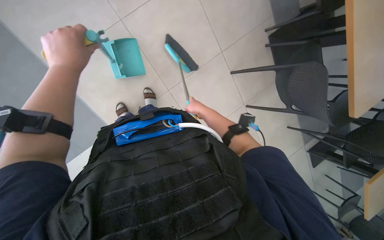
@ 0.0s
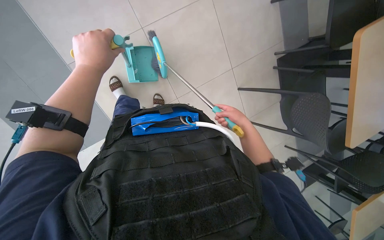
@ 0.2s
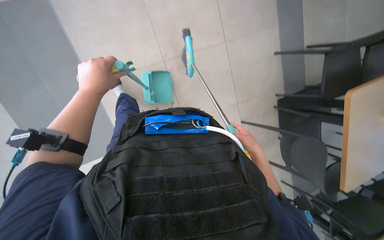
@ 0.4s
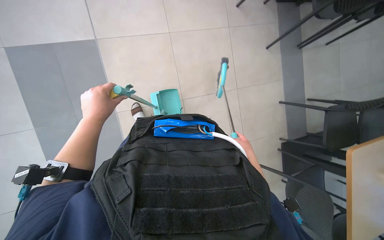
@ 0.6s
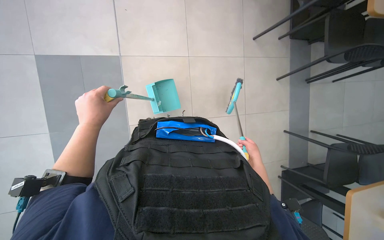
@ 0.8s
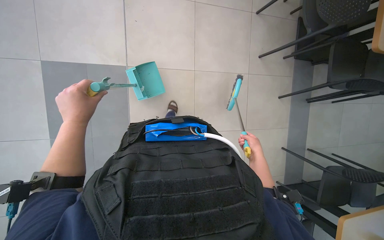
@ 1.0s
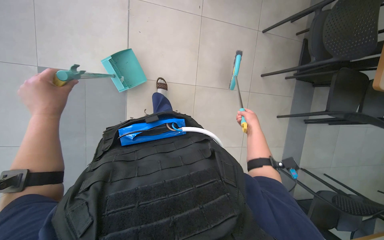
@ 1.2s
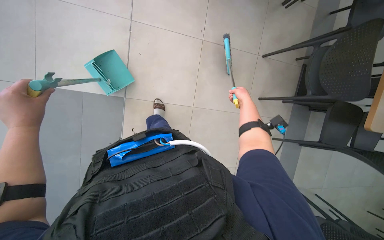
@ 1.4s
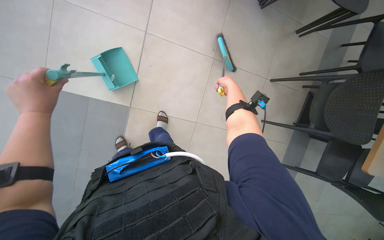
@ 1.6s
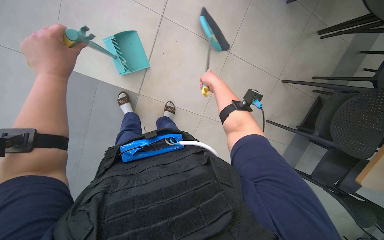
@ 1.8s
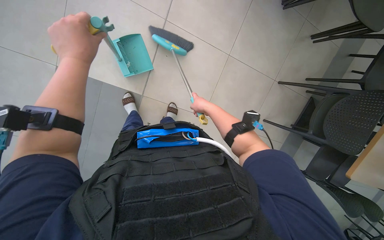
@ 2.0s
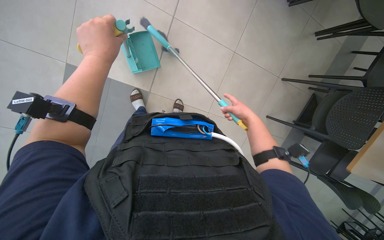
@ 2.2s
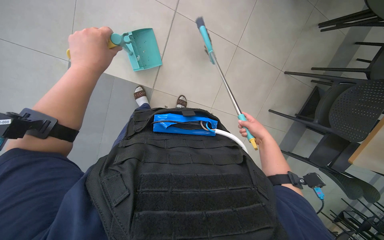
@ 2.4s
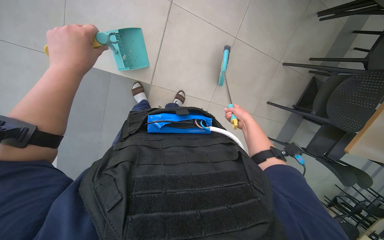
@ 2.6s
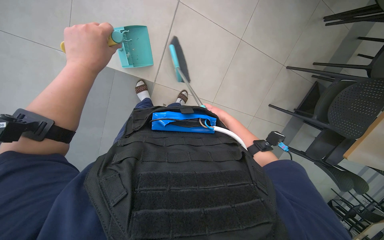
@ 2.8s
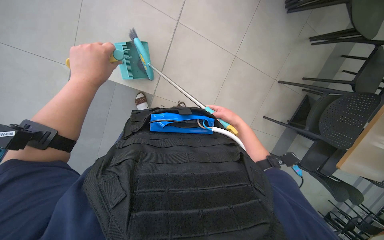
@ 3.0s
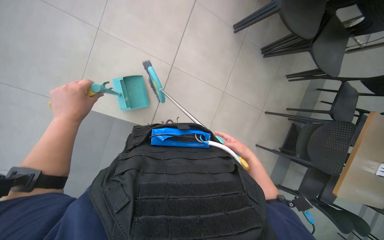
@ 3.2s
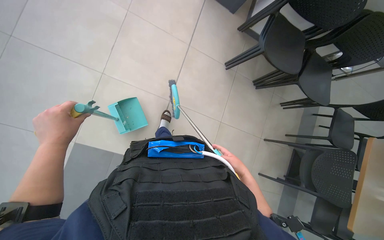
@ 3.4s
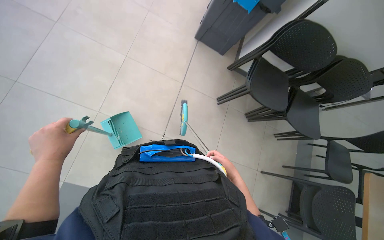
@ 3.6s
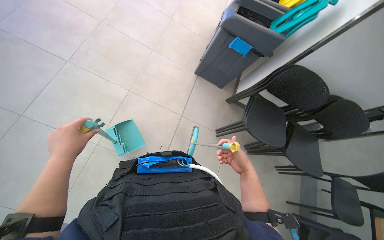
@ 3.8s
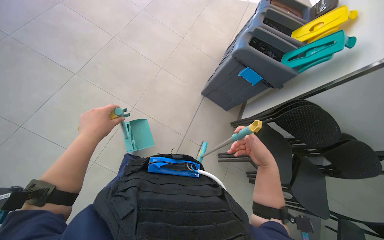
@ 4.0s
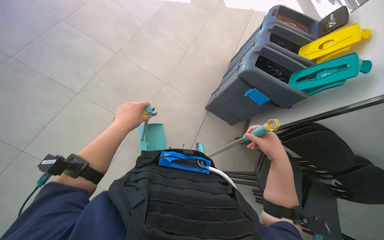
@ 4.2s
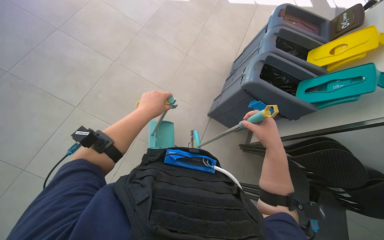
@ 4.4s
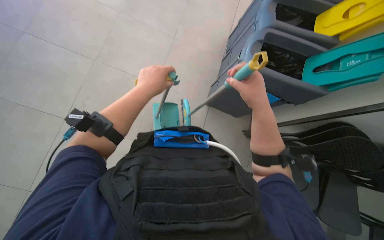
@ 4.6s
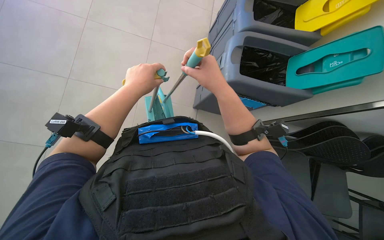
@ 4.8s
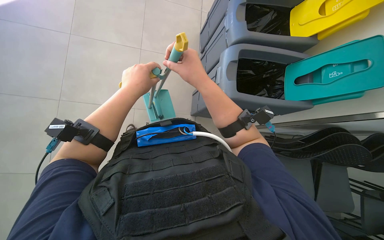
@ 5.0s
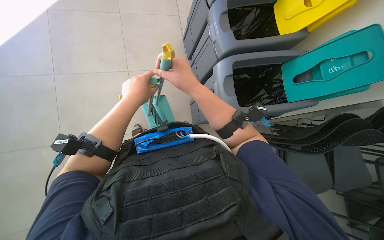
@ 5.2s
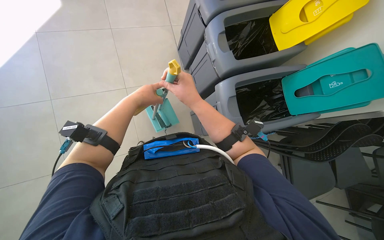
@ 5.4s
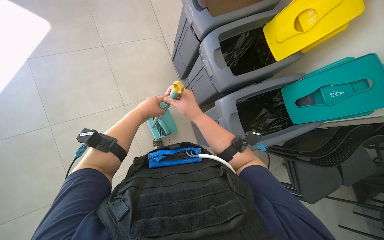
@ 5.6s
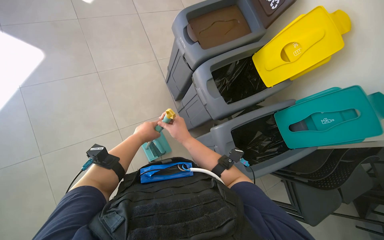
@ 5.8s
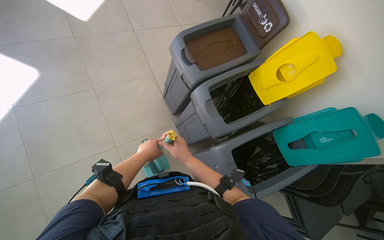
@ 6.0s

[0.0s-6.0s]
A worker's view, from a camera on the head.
Job: sweeping floor.
The whole recording: Sweeping cafeteria floor. The worker sweeps the cafeteria floor with a squeegee and dustpan, then disposes of the collected debris.
0.0s to 1.6s: The view tips upward by roughly 25 degrees. Everything in view rotates about 40 degrees clockwise.
1.6s to 3.0s: The right hand travels down the picture and nearer to the camera by approximately 25 cm.
3.0s to 4.4s: The view tilts roughly 50 degrees upward.
4.4s to 6.0s: The head travels roughly 50 cm.

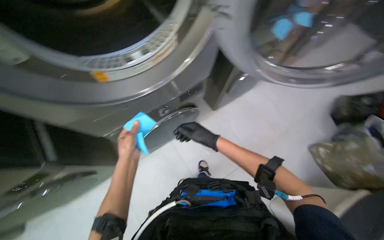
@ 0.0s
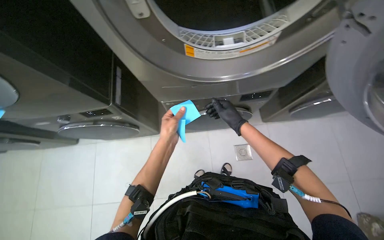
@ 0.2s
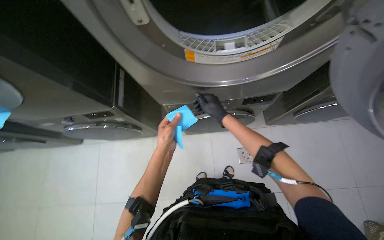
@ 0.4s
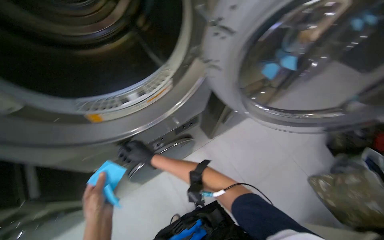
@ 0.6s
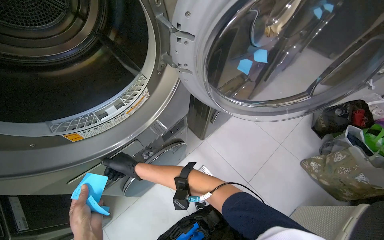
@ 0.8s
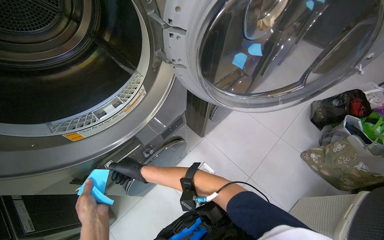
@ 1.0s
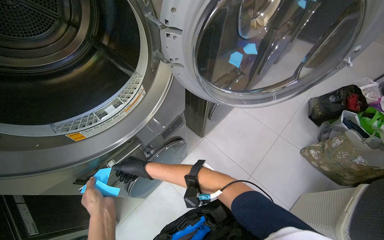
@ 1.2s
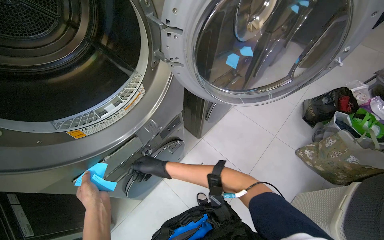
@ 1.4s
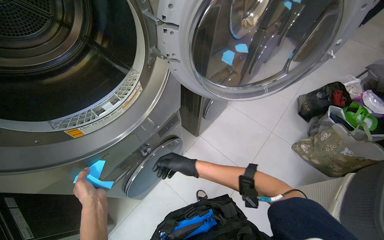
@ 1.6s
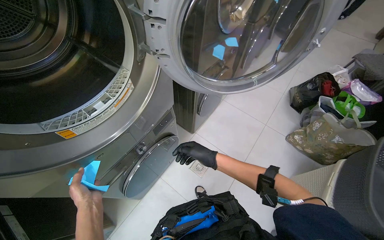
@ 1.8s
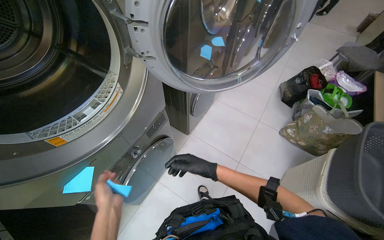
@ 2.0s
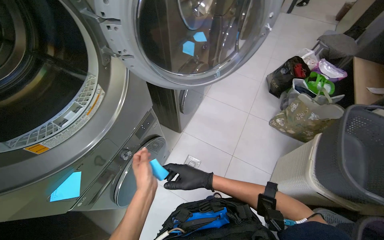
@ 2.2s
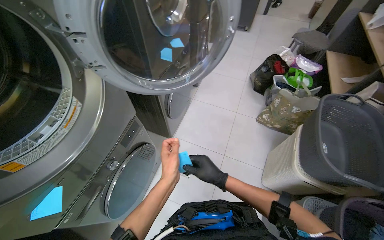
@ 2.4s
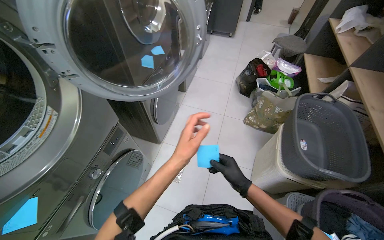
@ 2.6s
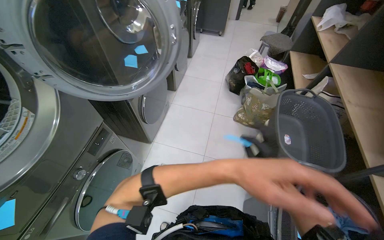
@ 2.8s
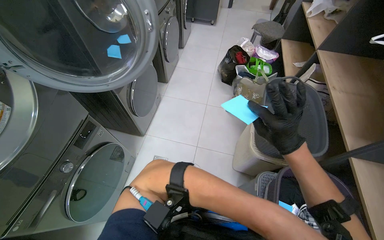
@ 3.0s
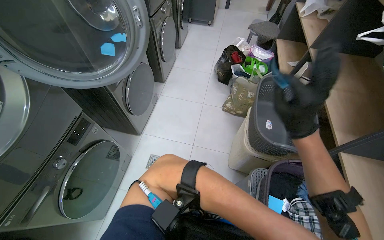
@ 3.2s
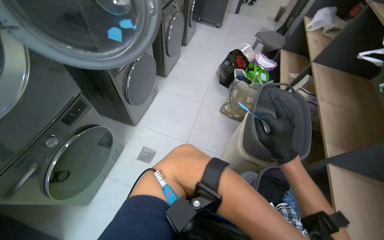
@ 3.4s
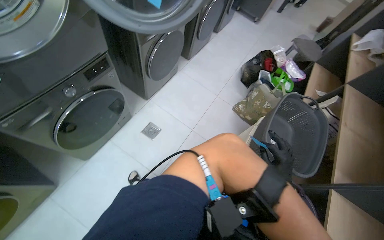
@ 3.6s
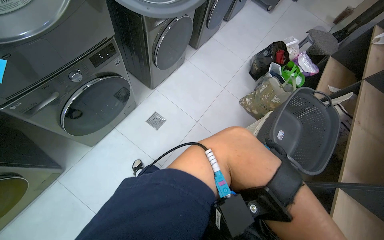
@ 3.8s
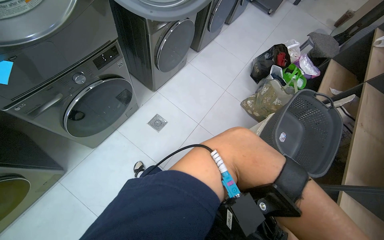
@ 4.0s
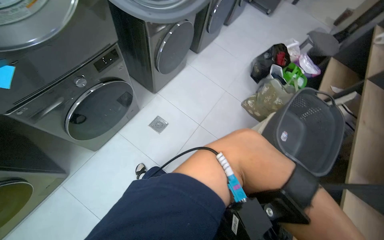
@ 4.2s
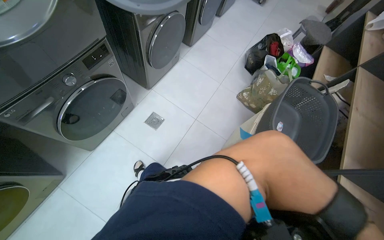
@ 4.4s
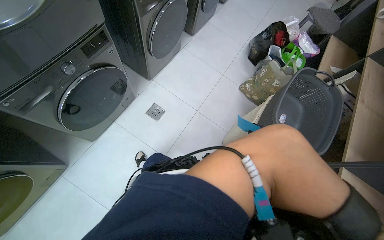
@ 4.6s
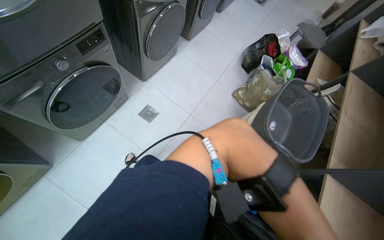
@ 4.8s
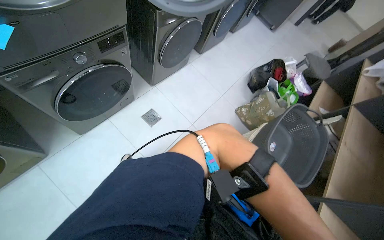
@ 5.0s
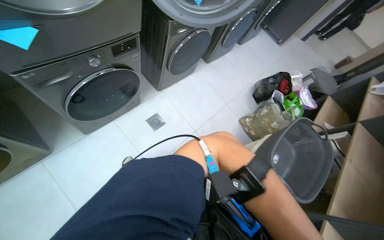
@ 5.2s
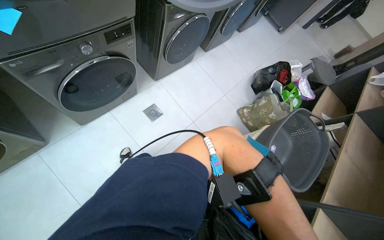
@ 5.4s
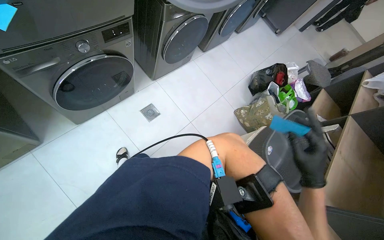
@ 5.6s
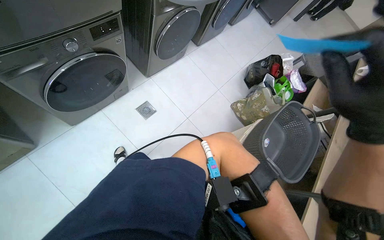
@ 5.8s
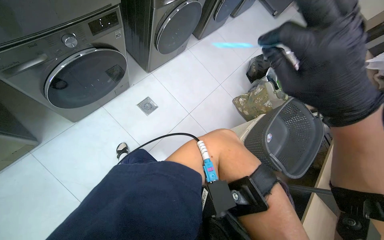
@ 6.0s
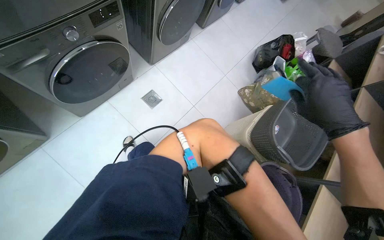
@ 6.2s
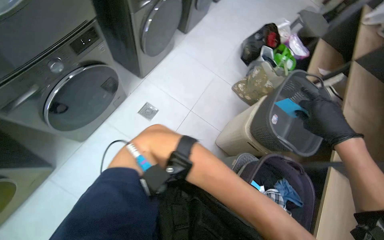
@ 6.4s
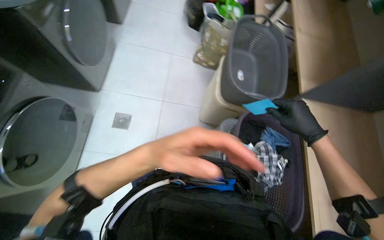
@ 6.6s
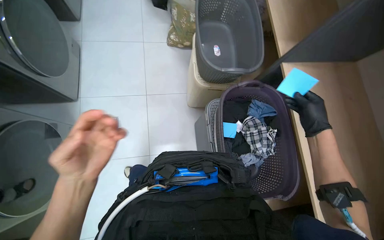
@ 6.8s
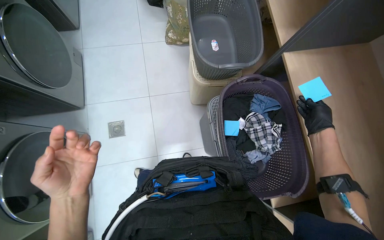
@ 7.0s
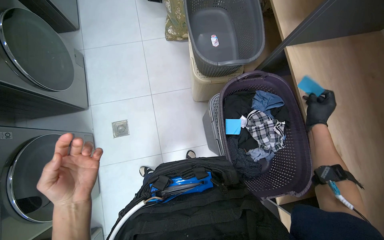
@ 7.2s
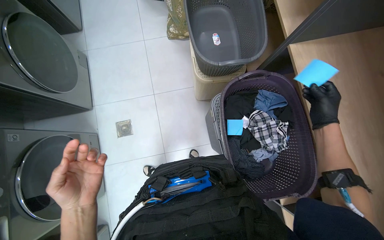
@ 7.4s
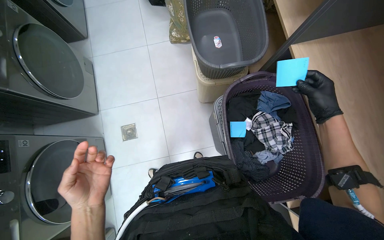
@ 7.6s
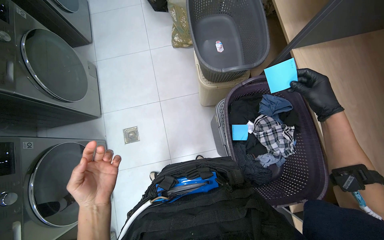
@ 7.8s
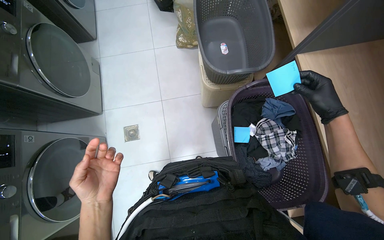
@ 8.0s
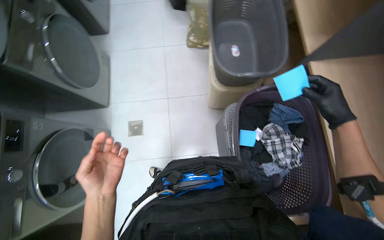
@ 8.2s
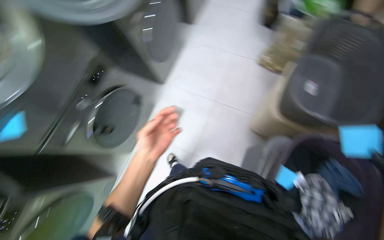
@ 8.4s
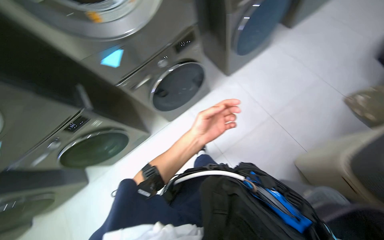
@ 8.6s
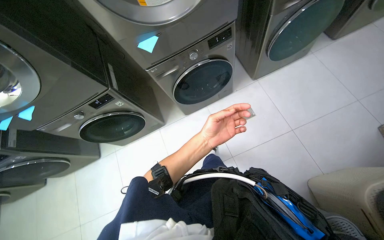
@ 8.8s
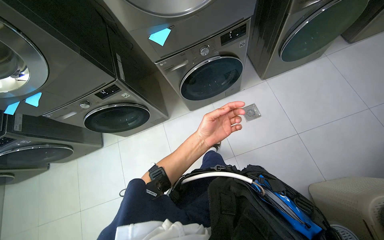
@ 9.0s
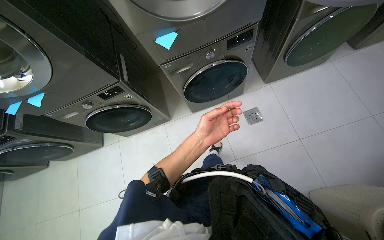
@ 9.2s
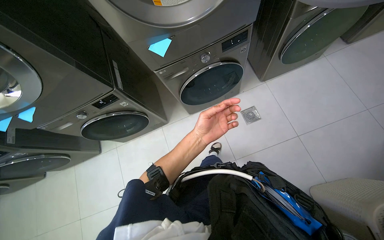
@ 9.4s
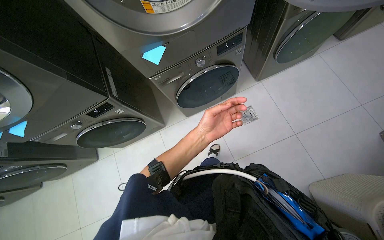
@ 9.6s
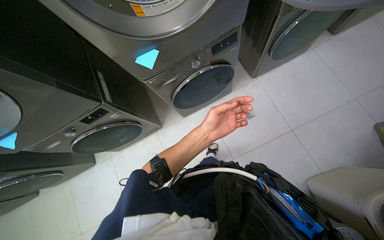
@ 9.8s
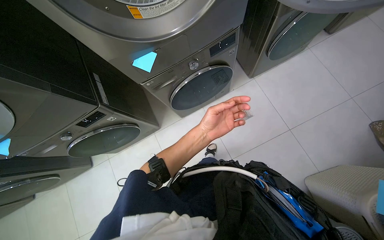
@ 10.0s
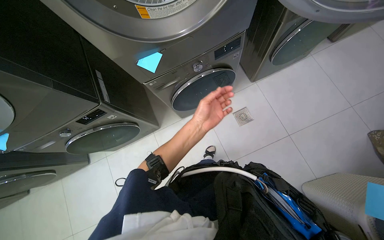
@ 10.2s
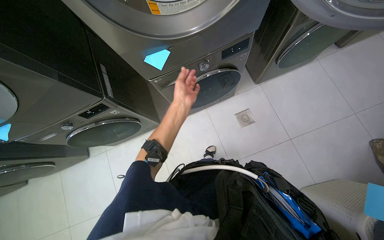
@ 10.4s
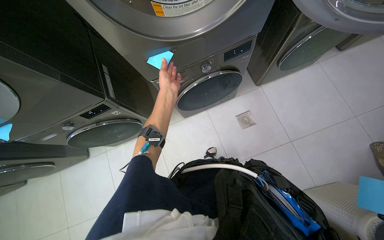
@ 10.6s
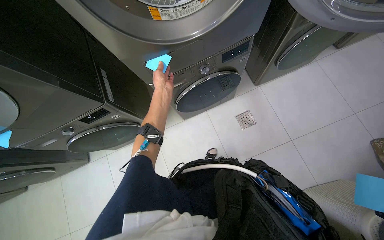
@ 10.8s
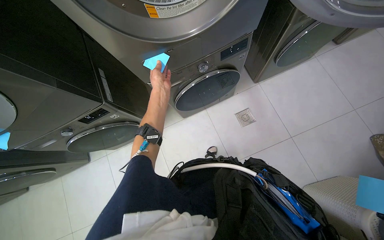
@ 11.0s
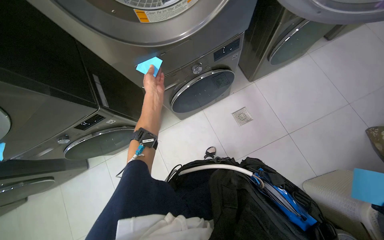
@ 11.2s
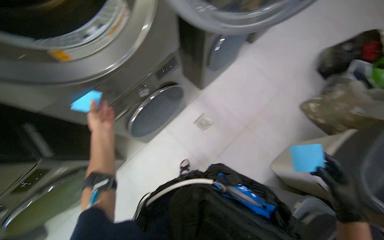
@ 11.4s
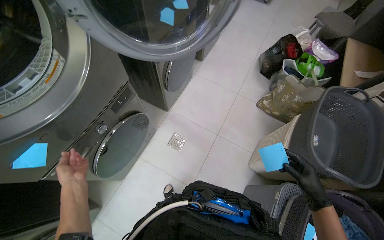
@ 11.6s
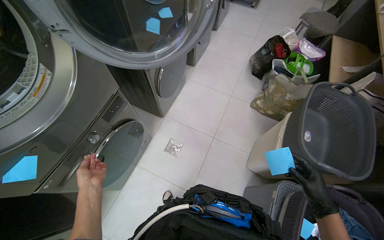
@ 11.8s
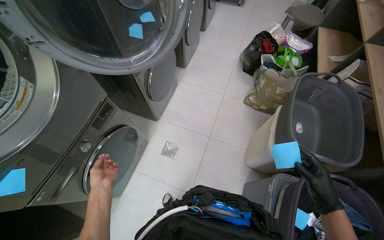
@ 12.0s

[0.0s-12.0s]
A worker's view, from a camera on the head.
Job: managing laundry.
The whole recording: Managing laundry notes. The worker places and removes blue sticky notes on washing machines and laundry baskets.
1.6s to 3.0s: The head rotates roughly 25 degrees to the right.
6.0s to 7.6s: The camera pitches downward, by roughly 20 degrees. Everything in view rotates some 55 degrees counterclockwise.
7.6s to 9.0s: The wearer looks approximately 85 degrees further to the left.
9.0s to 10.4s: The left hand is displaced up the picture and to the left by roughly 25 cm.
10.4s to 12.0s: The head turns to the right by some 50 degrees. The view tips upward by about 15 degrees.

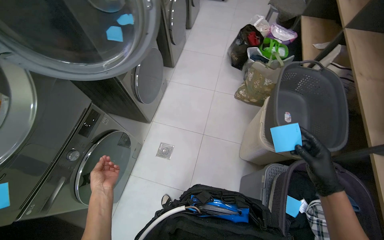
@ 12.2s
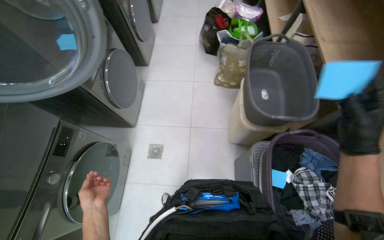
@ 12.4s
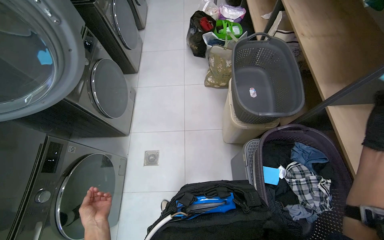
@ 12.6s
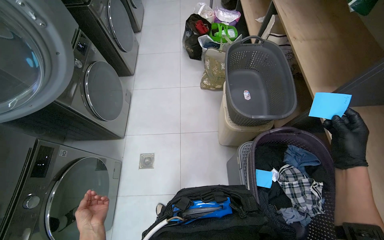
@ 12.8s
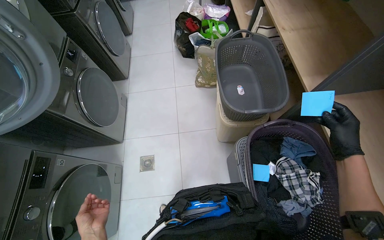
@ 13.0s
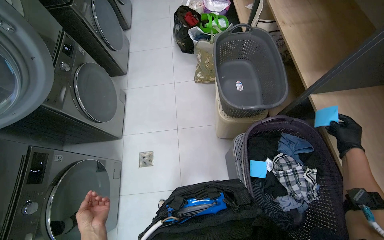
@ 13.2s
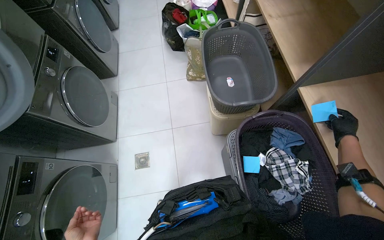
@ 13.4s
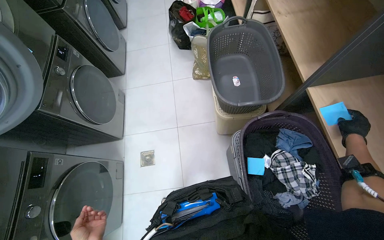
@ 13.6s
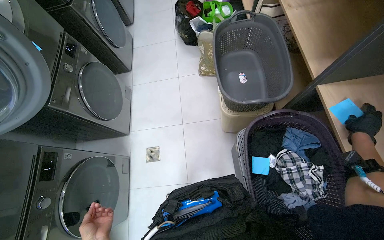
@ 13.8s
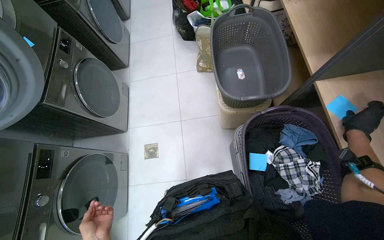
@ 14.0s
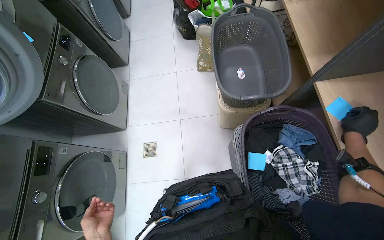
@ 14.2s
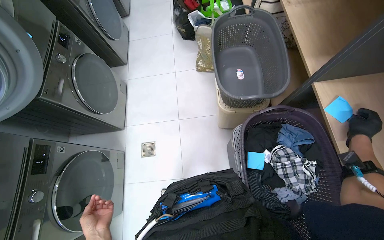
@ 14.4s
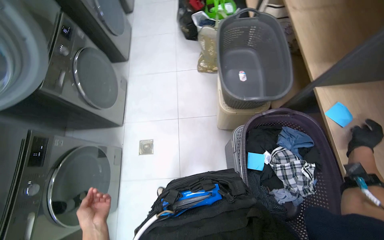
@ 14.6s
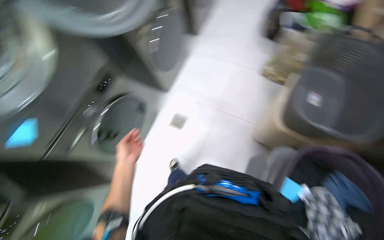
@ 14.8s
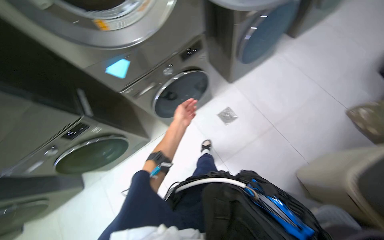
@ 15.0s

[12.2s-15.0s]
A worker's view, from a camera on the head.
Job: managing laundry.
The whole recording: Managing laundry notes. The worker places and removes blue sticky notes on washing machines and laundry baskets.
12.2s to 13.6s: The right hand goes about 40 cm to the right.
13.6s to 15.0s: The wearer looks approximately 65 degrees further to the left.
